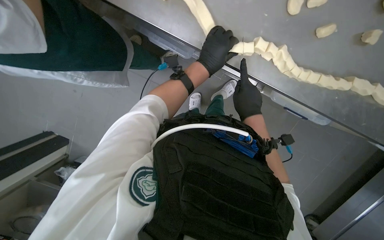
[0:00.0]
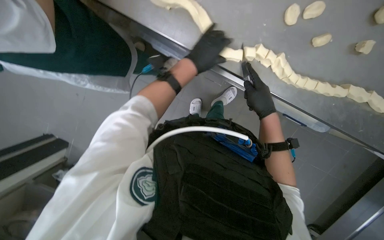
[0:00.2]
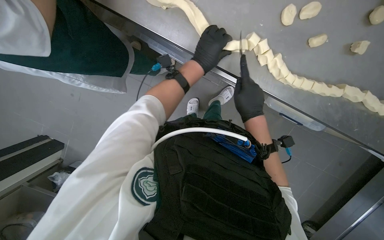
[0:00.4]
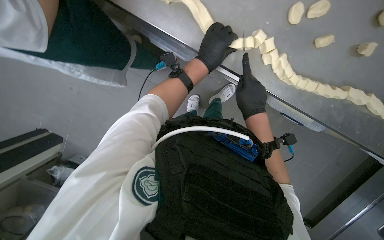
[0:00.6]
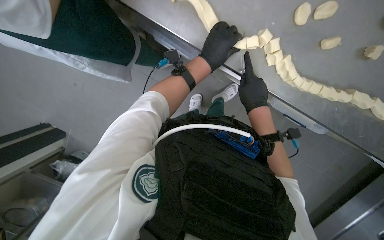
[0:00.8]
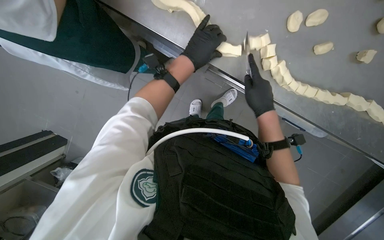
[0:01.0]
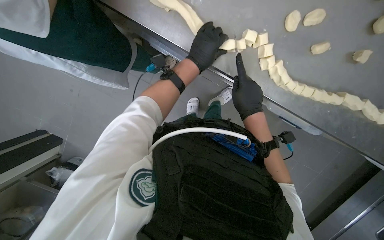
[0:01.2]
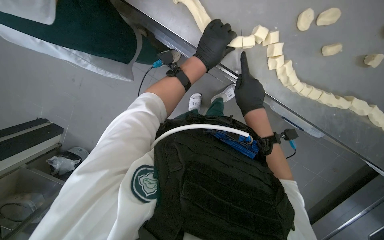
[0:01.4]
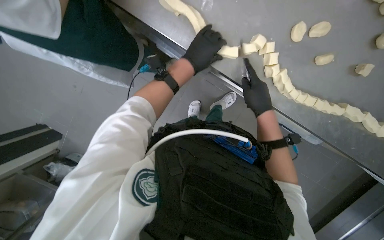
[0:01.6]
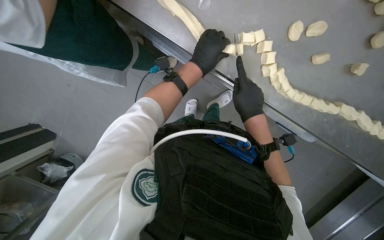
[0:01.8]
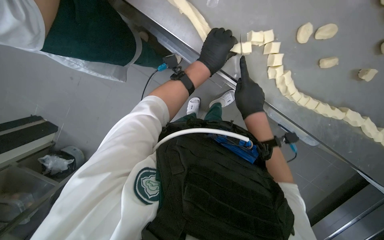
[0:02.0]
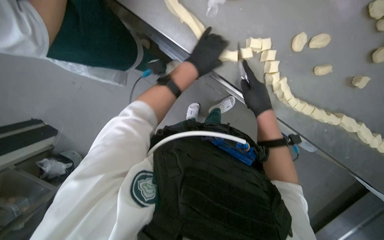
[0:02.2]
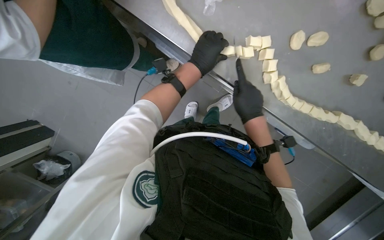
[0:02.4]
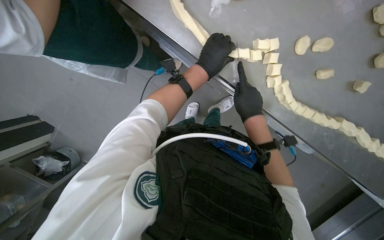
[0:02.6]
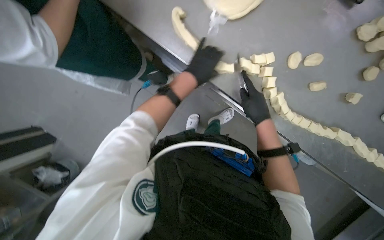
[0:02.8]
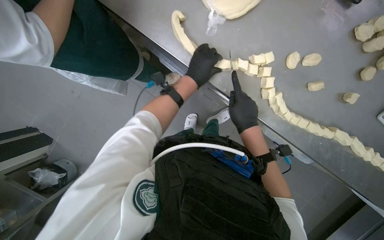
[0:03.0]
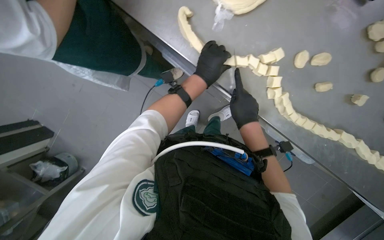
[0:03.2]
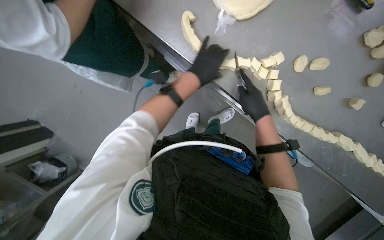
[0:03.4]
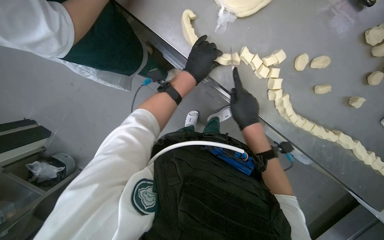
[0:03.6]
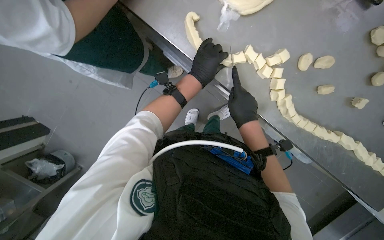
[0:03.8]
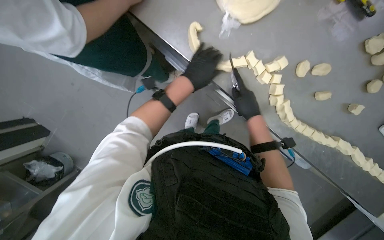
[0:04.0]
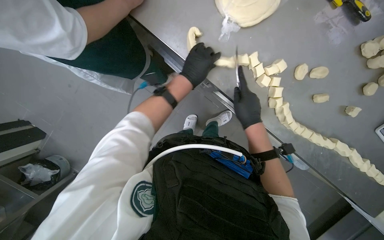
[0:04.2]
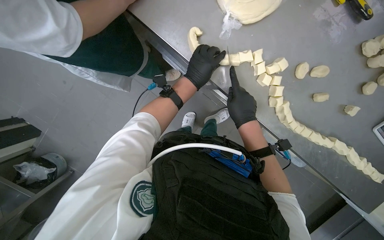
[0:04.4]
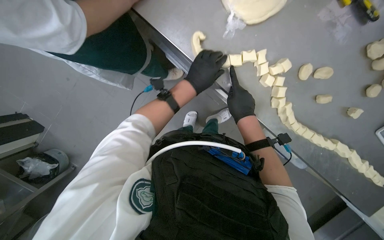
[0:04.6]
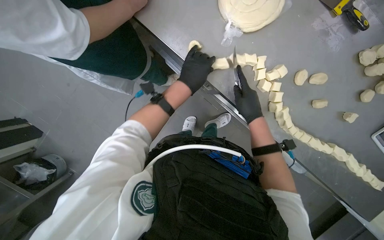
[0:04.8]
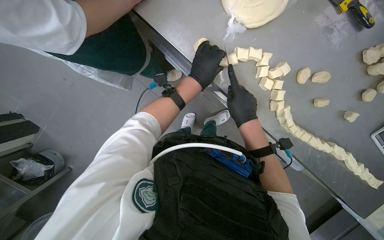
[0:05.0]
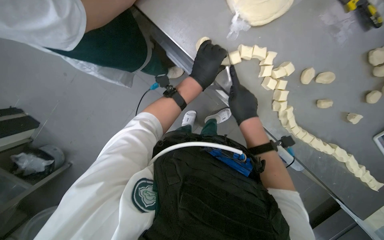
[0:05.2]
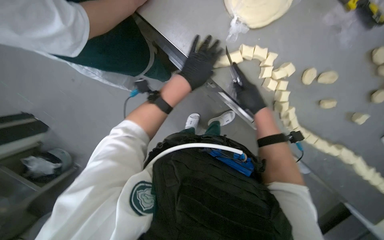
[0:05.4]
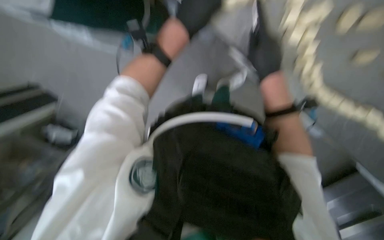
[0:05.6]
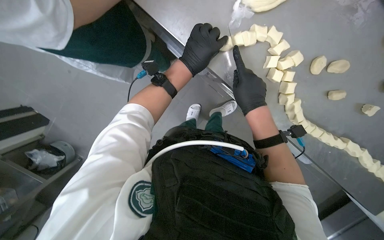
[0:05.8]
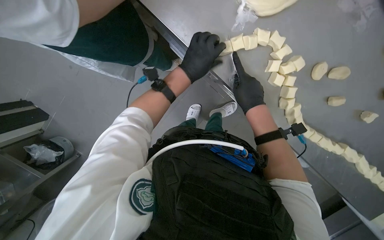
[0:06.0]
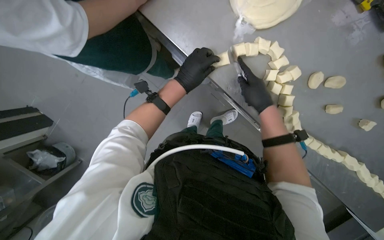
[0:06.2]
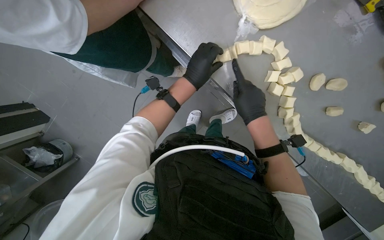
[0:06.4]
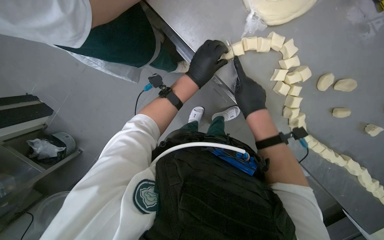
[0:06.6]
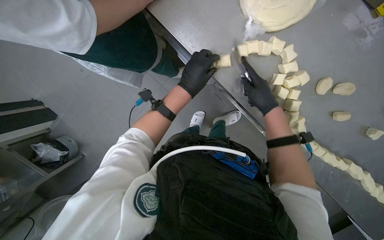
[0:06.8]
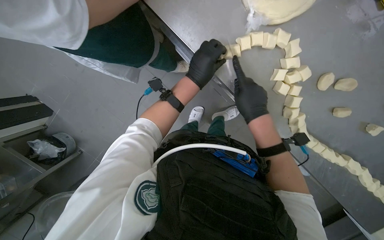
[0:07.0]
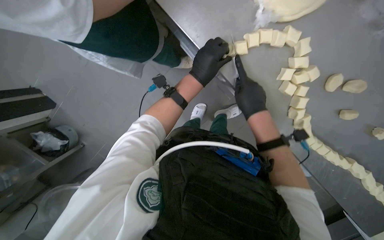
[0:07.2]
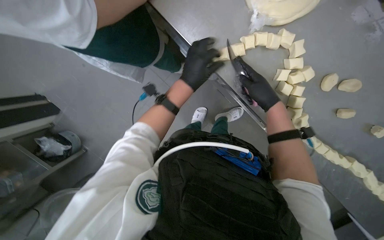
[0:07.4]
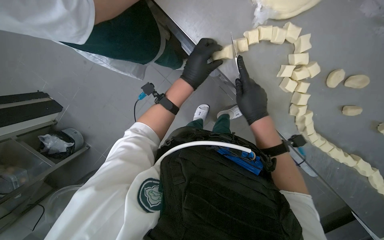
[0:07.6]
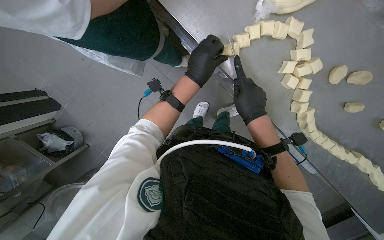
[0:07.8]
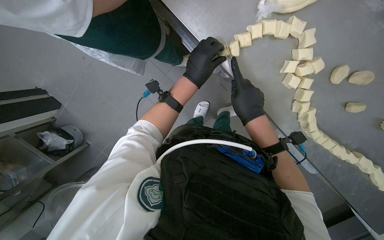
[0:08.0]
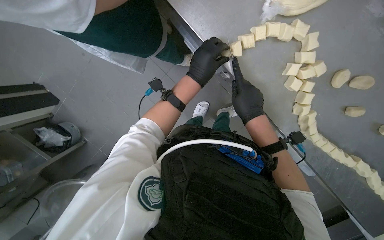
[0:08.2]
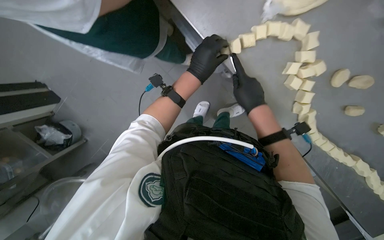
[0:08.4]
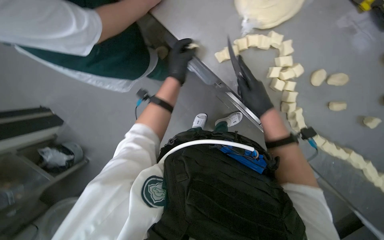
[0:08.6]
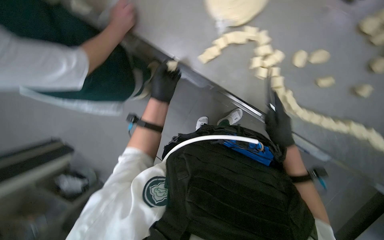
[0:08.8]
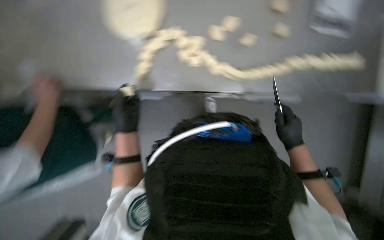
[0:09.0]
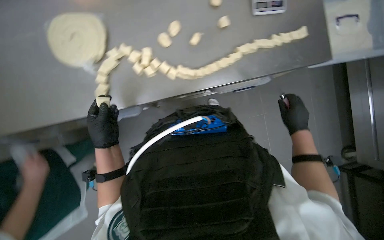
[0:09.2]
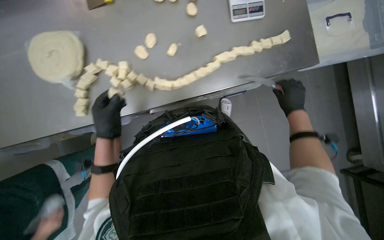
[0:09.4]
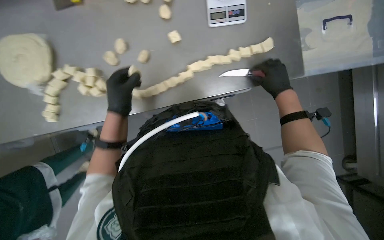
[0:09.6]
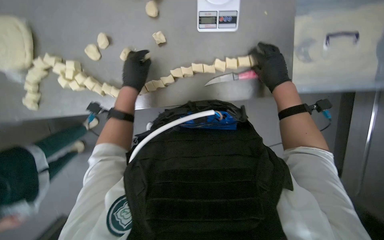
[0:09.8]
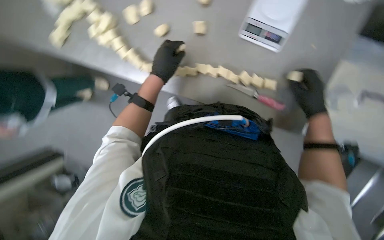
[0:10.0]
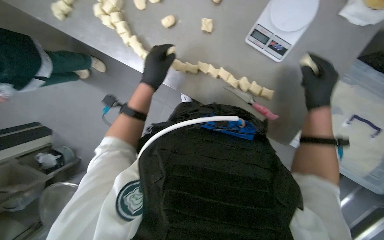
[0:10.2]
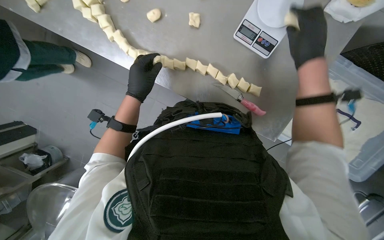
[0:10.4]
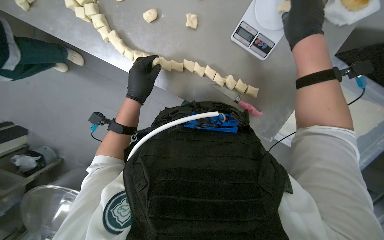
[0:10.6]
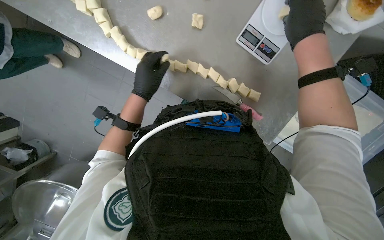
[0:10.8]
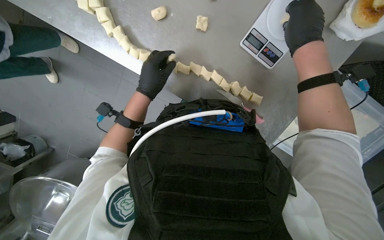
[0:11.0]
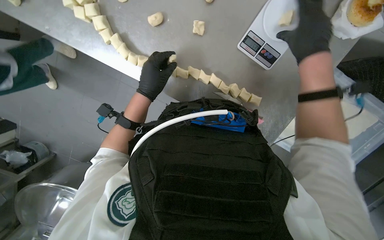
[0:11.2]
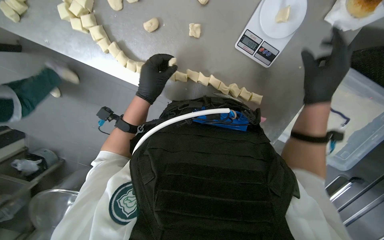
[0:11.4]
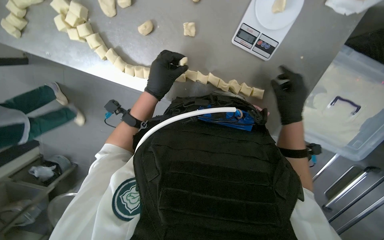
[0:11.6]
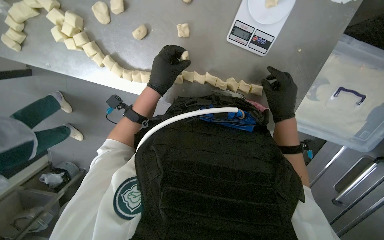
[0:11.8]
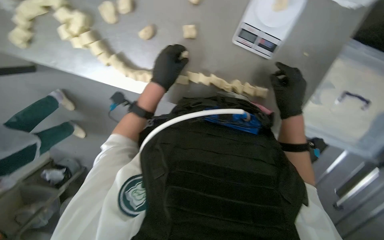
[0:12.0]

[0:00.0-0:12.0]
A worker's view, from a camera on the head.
Job: preparing food.
The whole recording: Cutting dough into portions. The worker cuts a long piece of dough into smaller portions using a knife and places them on a scale.
0:00.0 to 0:03.0: The hands make small movements and keep their place.
0:03.0 to 0:04.4: The hands work in one place, with small movements.
0:04.4 to 0:07.6: The hands stay close to where they were, moving slightly.
0:09.0 to 0:10.4: The camera travels some 40 cm. The view tilts approximately 15 degrees downward. Everything in view rotates about 35 degrees clockwise.
0:10.4 to 0:12.0: The right hand goes roughly 10 cm down the picture.

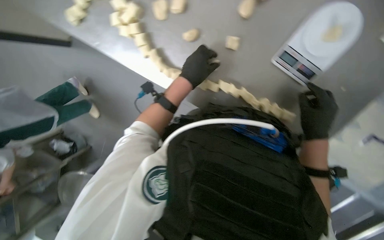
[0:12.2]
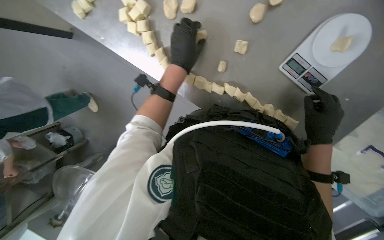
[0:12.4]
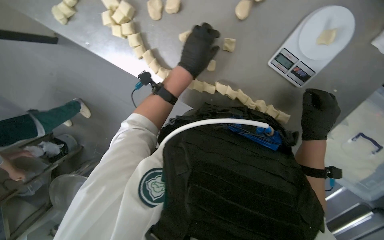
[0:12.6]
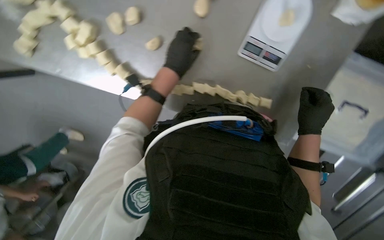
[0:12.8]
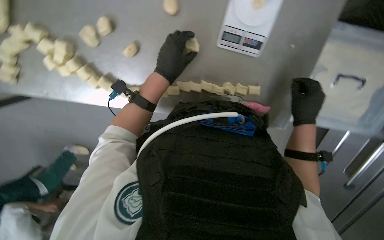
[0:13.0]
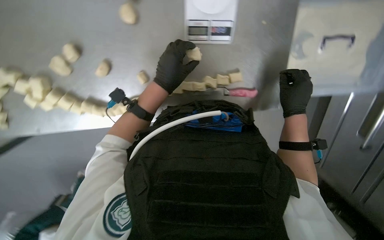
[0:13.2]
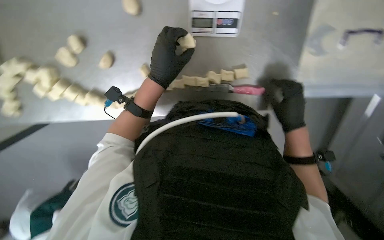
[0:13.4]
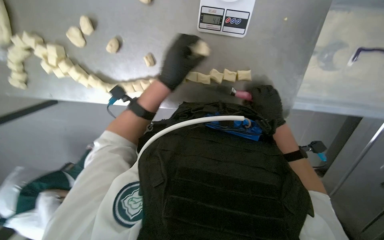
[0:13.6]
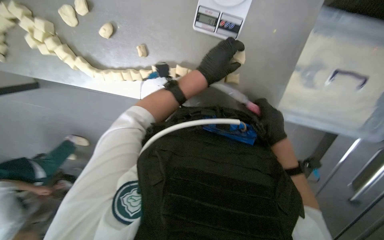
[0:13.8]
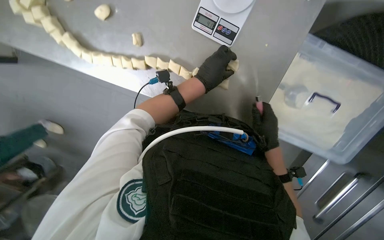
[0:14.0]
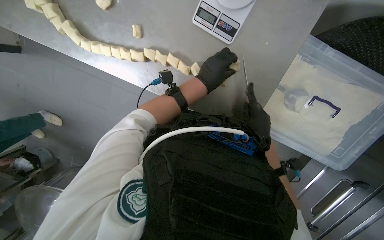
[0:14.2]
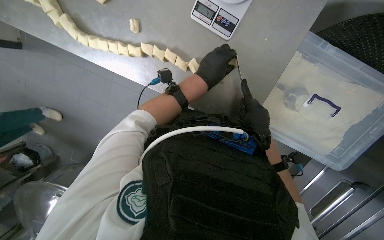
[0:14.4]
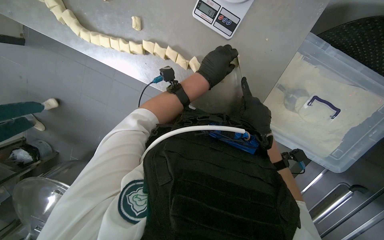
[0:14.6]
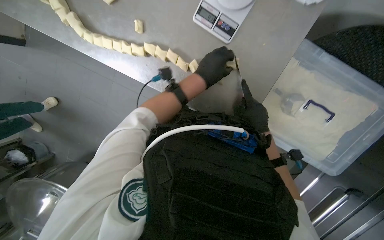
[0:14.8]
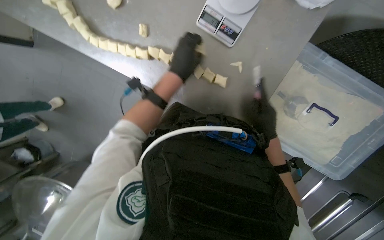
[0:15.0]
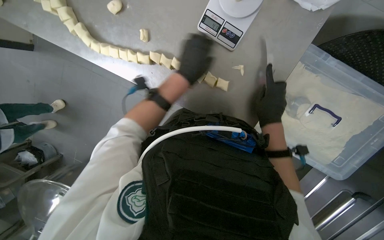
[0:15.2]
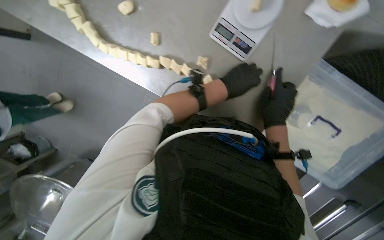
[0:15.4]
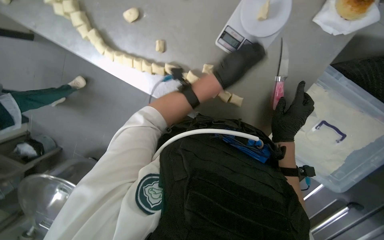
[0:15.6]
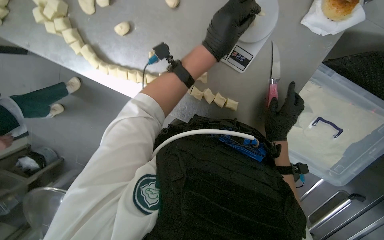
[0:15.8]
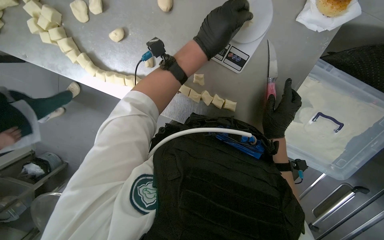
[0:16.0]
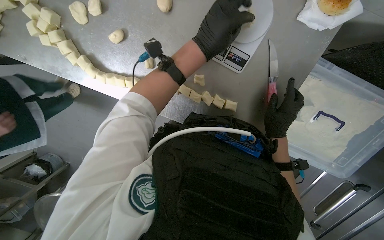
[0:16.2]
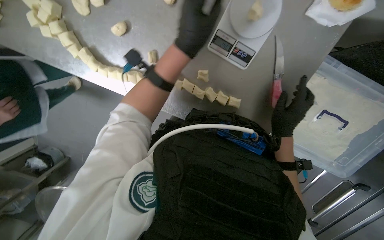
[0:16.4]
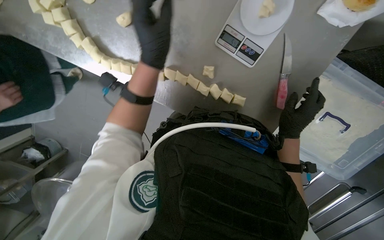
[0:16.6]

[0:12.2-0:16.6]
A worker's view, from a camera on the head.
Job: preparing food.
The whole recording: Cutting dough into portions. The worker cuts a long piece of dough into smaller portions using a knife and places them on a scale.
0:12.2 to 0:13.6: The right hand is displaced farther from the camera by some 10 cm.
0:15.2 to 0:16.6: The left hand moves about 10 cm to the right and comes back.

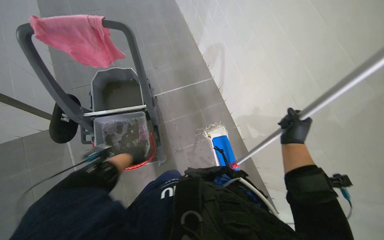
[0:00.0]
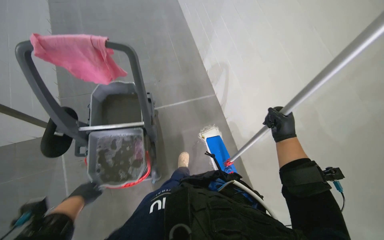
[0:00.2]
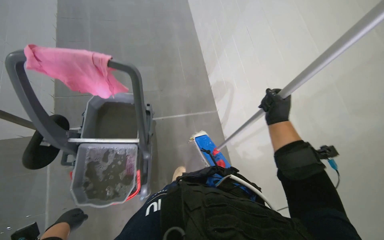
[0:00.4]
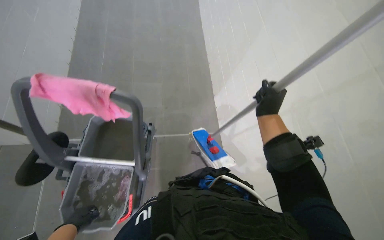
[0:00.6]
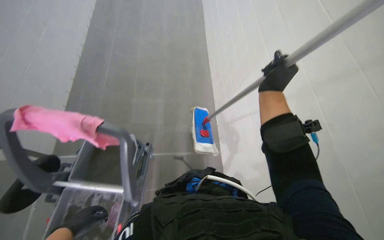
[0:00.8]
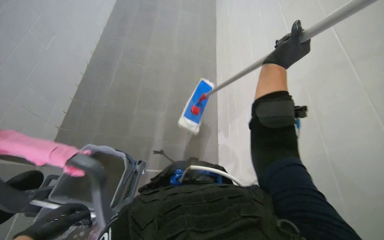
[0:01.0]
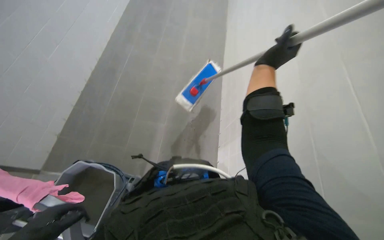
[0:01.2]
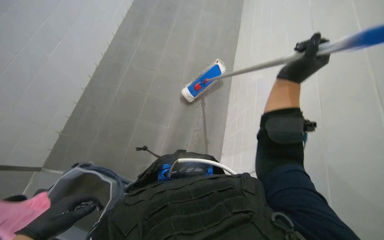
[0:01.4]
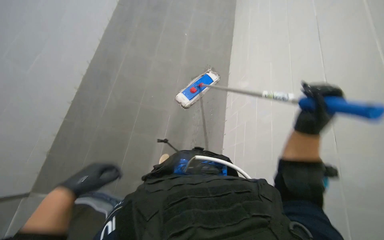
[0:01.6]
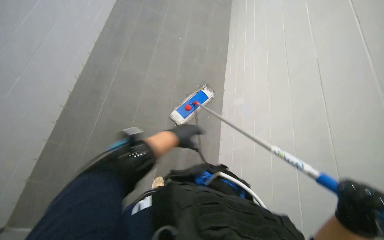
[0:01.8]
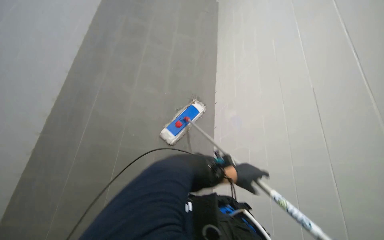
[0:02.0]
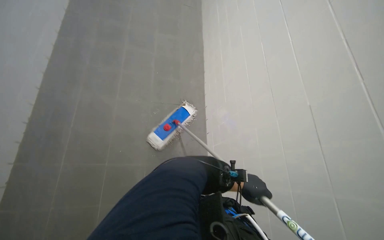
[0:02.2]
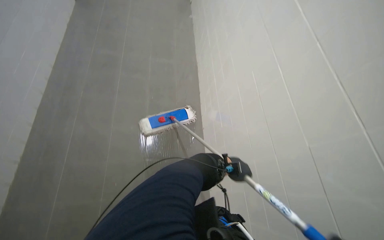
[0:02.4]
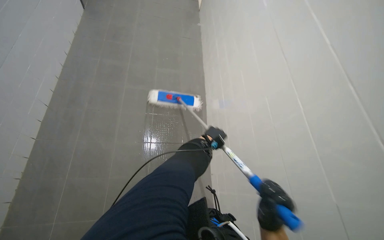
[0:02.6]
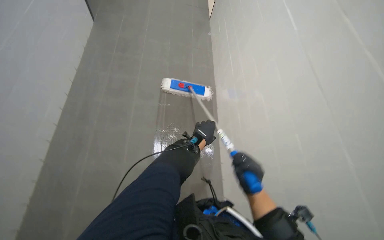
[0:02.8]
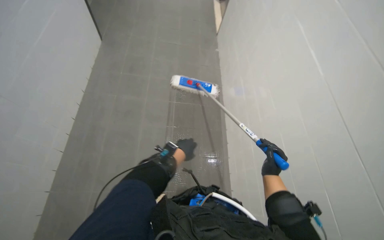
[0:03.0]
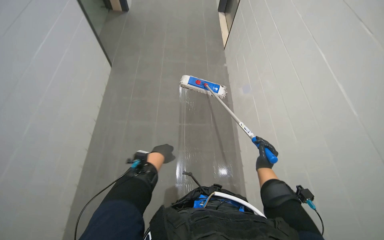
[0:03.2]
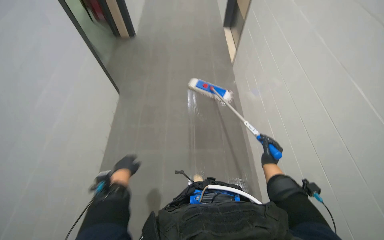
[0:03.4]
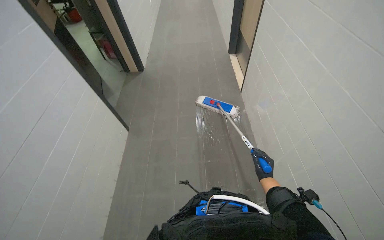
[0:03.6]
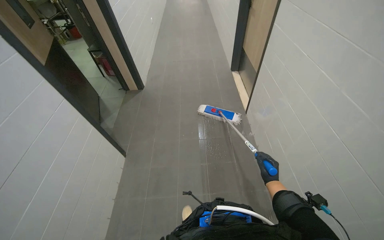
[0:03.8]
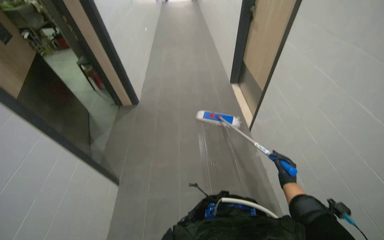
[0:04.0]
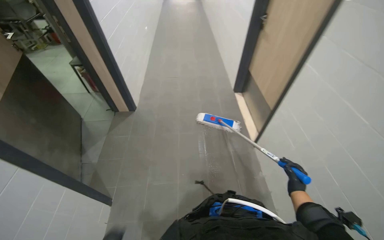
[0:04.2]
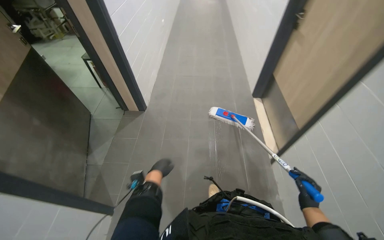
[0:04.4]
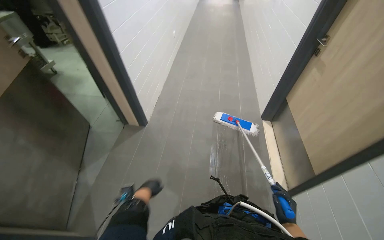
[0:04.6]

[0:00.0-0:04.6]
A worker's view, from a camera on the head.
Job: mopping floor.
The whole recording: Mopping hallway floor. The worker mops the hallway floor.
0:00.0 to 0:01.6: The camera travels some 50 cm.
0:01.6 to 0:03.0: The head travels approximately 40 cm.
